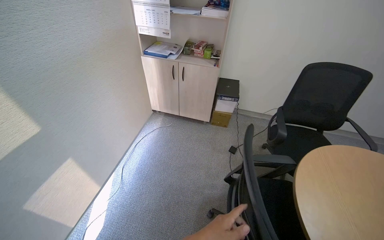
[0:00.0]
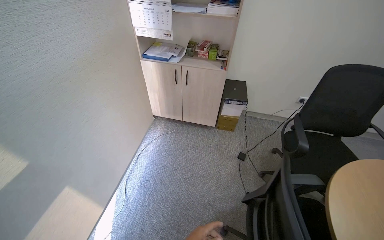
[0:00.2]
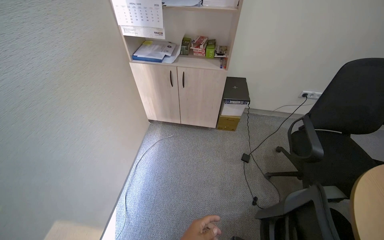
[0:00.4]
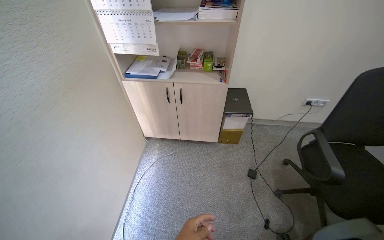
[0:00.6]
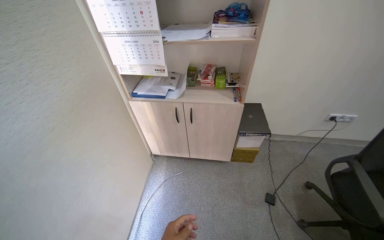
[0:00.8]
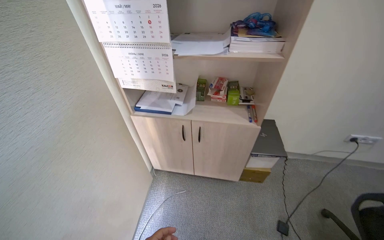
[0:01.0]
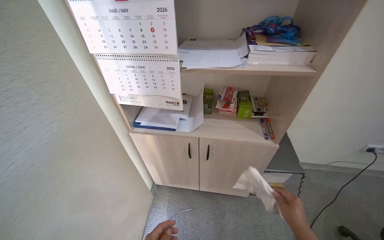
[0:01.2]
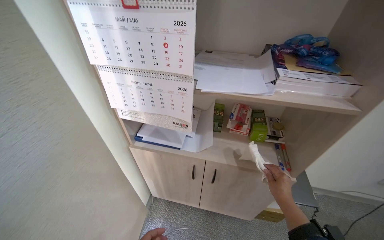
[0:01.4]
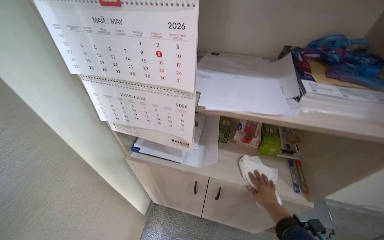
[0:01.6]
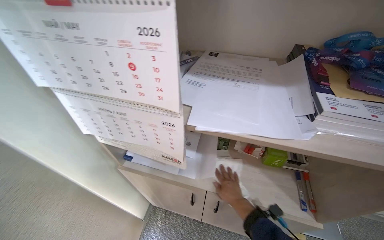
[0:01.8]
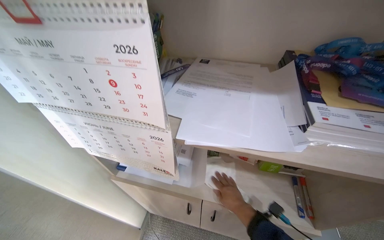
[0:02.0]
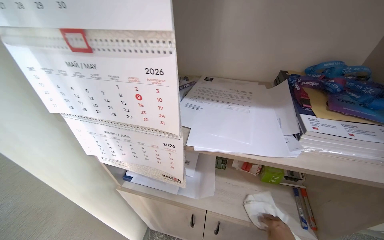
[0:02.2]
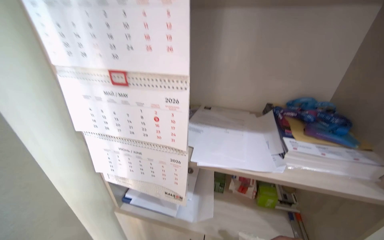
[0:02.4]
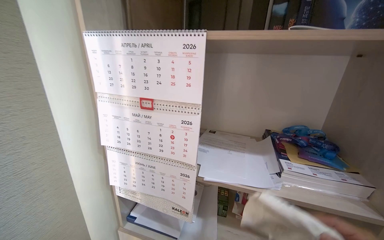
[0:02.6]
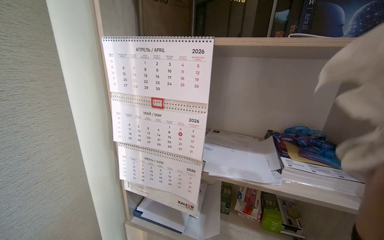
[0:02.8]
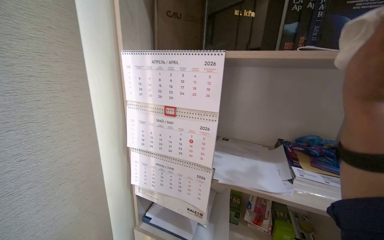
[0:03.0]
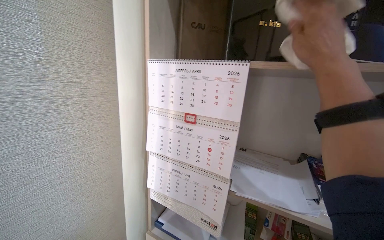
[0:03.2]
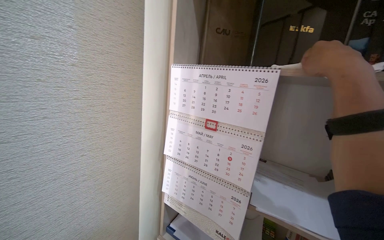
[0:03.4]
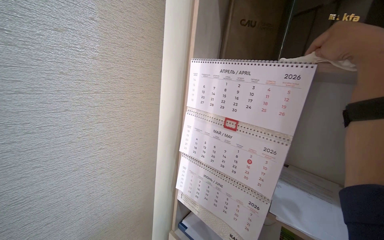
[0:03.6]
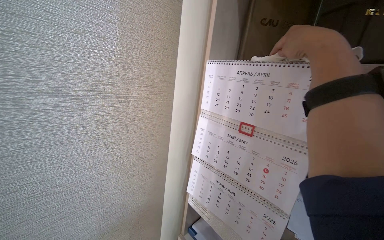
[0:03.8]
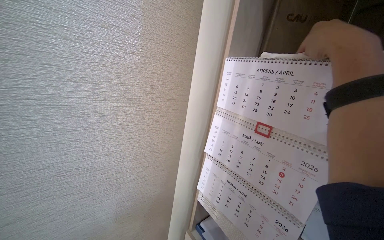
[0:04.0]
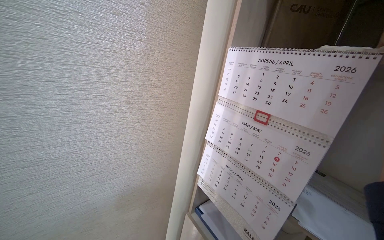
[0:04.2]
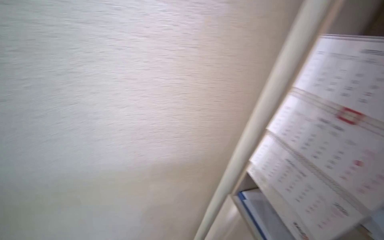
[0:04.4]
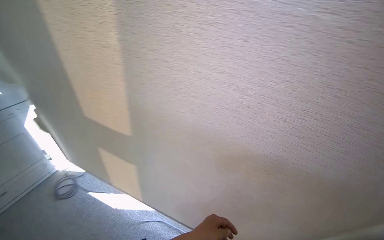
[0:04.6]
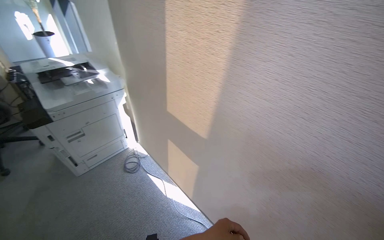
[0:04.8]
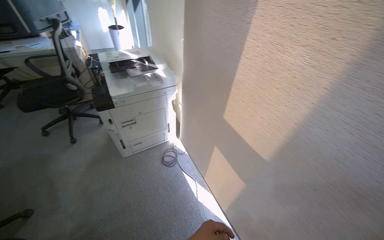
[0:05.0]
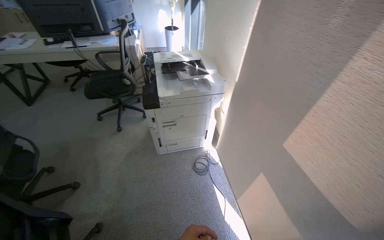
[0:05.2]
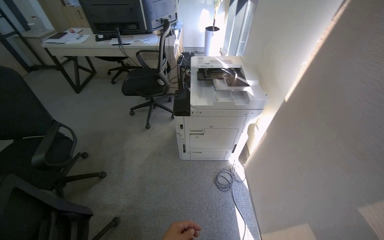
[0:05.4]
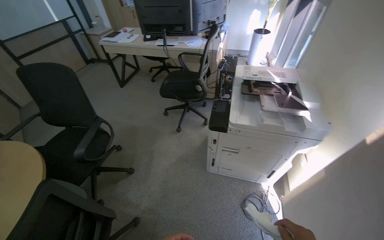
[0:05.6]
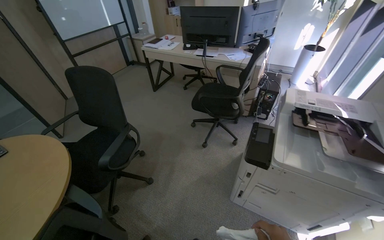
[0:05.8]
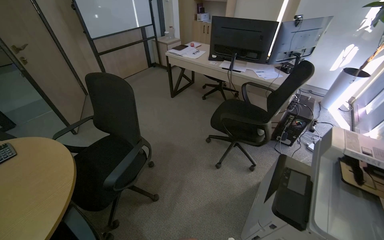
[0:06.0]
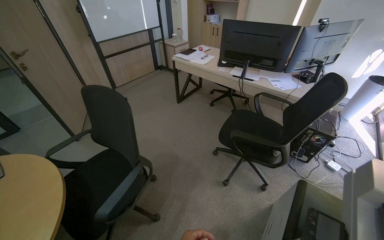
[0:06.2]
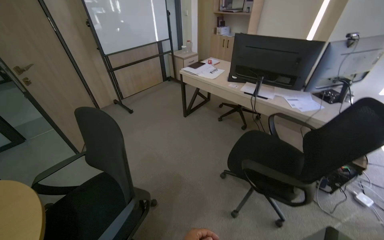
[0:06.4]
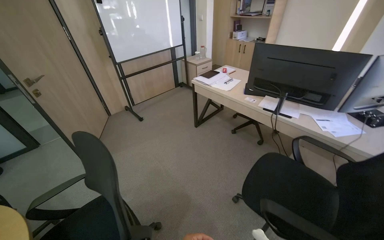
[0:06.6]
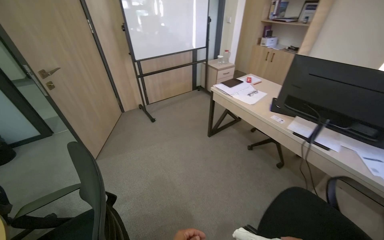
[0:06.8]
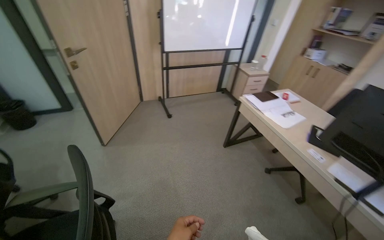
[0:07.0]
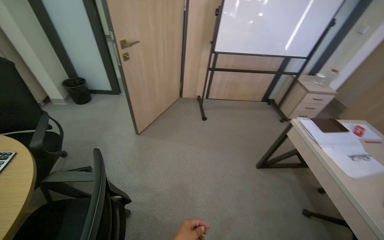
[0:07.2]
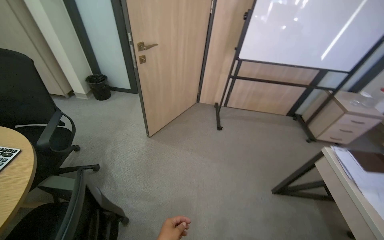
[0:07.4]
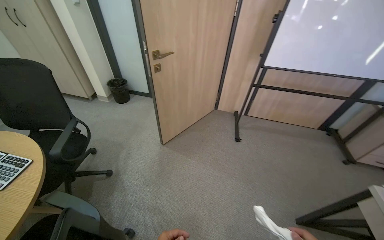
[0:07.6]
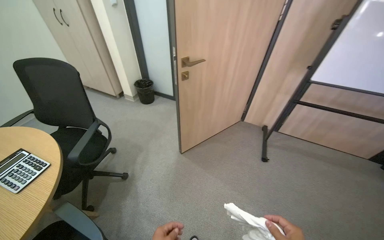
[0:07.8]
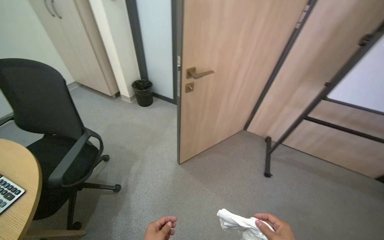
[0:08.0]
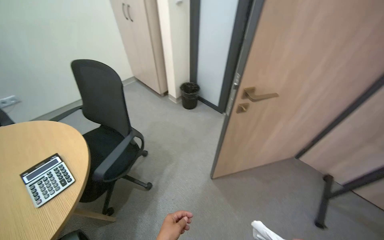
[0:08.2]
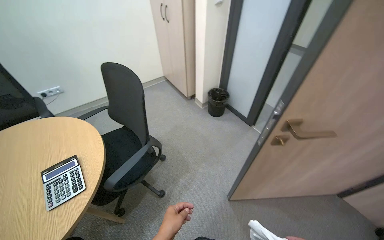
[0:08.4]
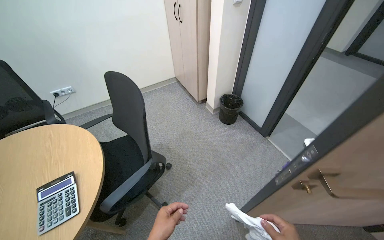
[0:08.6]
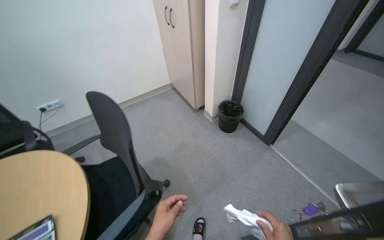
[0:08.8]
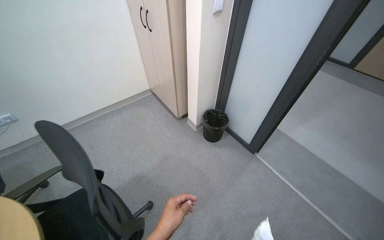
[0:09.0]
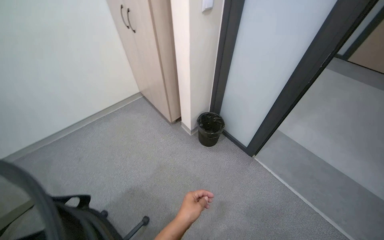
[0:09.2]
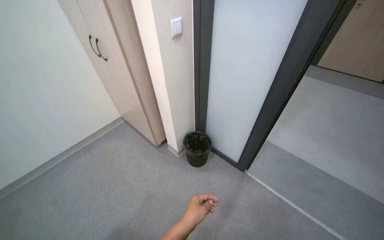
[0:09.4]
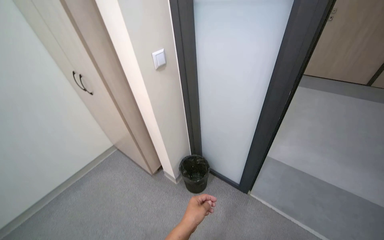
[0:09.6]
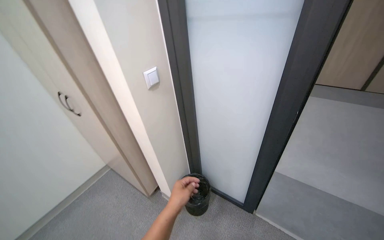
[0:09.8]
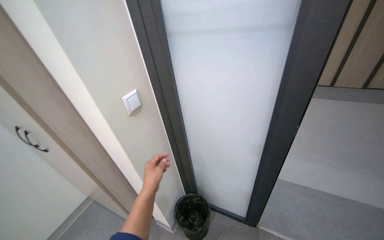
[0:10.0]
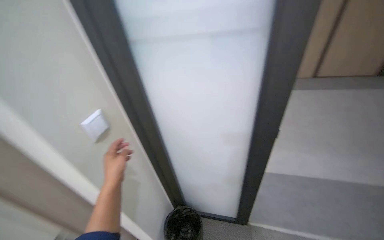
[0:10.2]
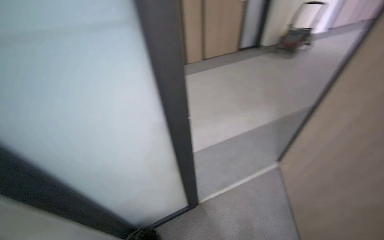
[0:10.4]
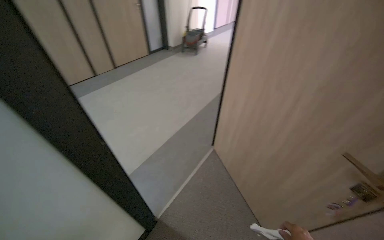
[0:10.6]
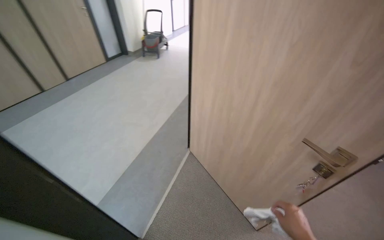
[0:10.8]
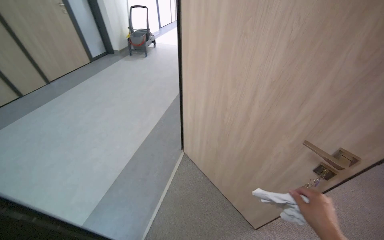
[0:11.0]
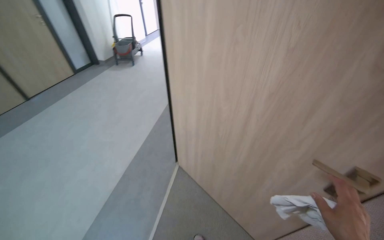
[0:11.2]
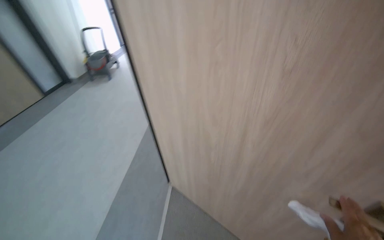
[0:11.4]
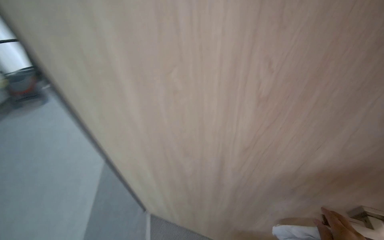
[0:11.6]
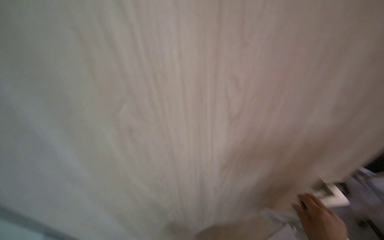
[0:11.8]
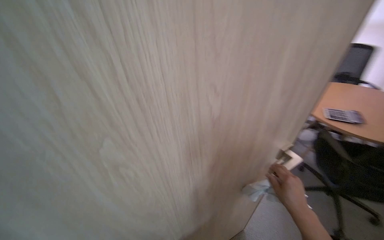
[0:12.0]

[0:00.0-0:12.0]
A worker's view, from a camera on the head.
Job: wiping surfaces.
The whole recording: Cleaning office room. The worker cleans various surfaces in an office, including door handles, cabinet handles, and desk surfaces, and empties the trash bin.
0:00.0 to 0:01.6: The wearer moves approximately 1 m.
0:01.6 to 0:03.0: The wearer looks about 30 degrees further upward.
0:03.0 to 0:04.4: The wearer's head swings approximately 45 degrees to the left.
0:04.4 to 0:06.0: The wearer moves approximately 1 m. The head rotates about 115 degrees to the left.
0:06.0 to 0:07.6: The wearer moves approximately 1 m. The wearer's head swings approximately 65 degrees to the left.
0:07.6 to 0:09.0: The head travels some 1 m. The wearer looks approximately 40 degrees further to the left.
0:09.0 to 0:10.4: The camera is carried about 70 cm. The head rotates some 75 degrees to the right. The wearer looks roughly 10 degrees further upward.
0:10.4 to 0:12.0: The head travels roughly 70 cm. The wearer's head swings approximately 125 degrees to the right.

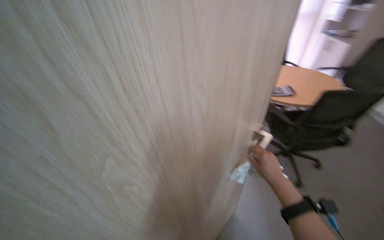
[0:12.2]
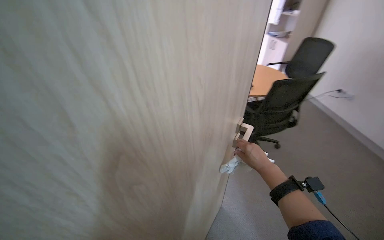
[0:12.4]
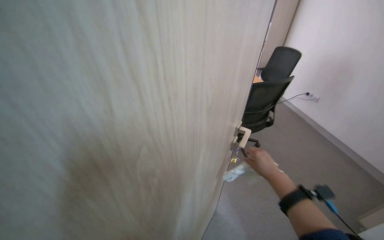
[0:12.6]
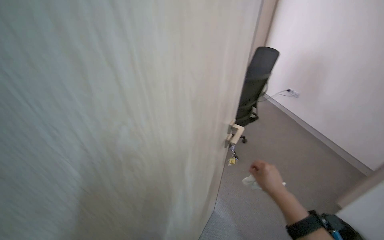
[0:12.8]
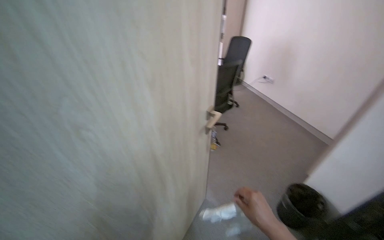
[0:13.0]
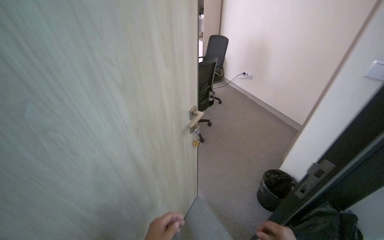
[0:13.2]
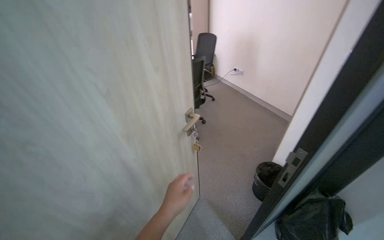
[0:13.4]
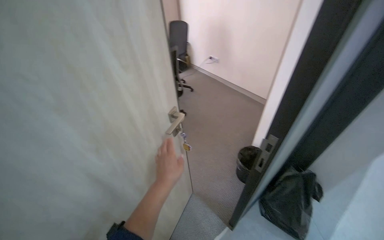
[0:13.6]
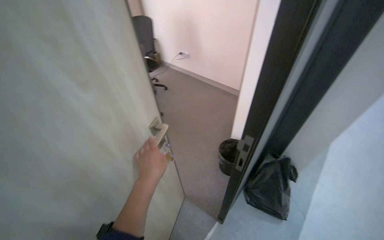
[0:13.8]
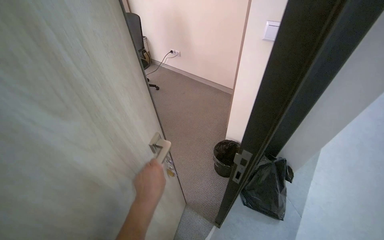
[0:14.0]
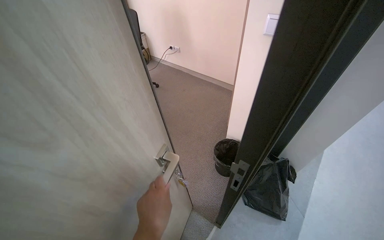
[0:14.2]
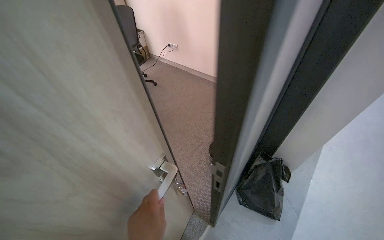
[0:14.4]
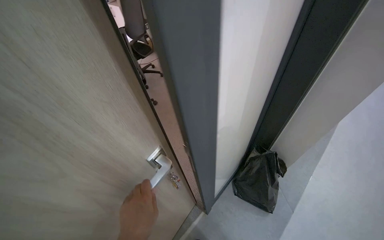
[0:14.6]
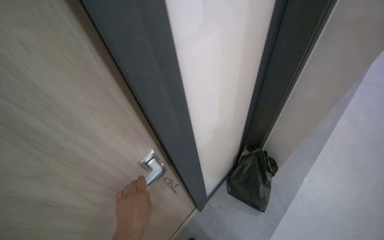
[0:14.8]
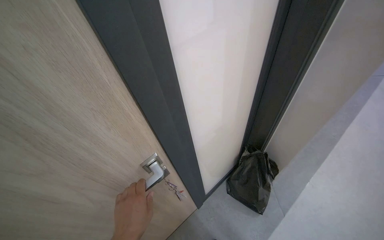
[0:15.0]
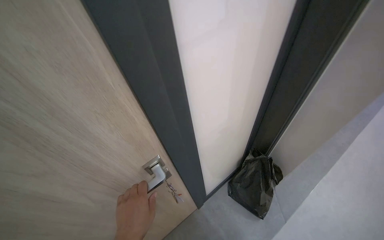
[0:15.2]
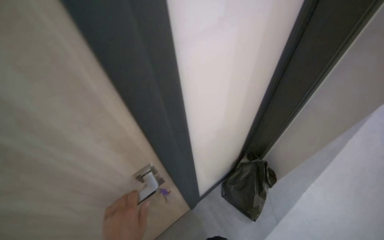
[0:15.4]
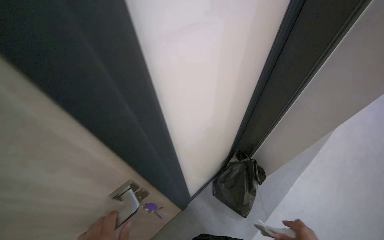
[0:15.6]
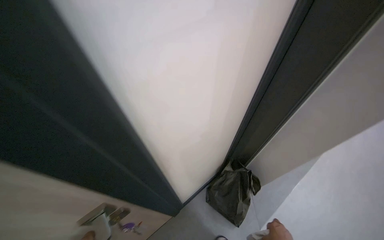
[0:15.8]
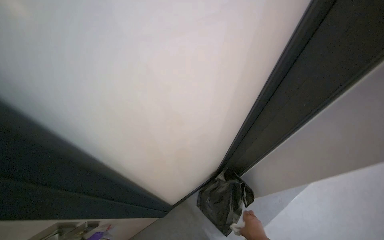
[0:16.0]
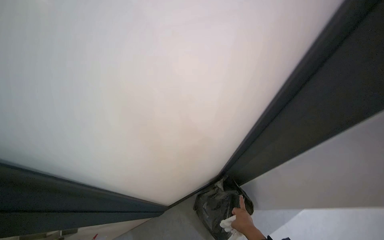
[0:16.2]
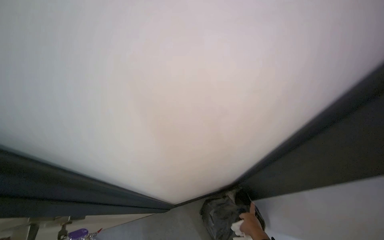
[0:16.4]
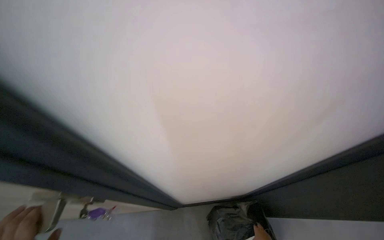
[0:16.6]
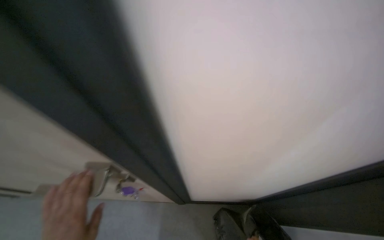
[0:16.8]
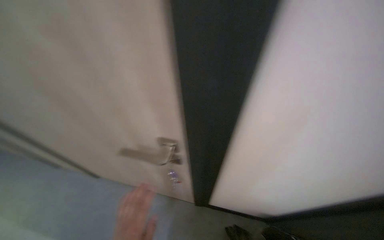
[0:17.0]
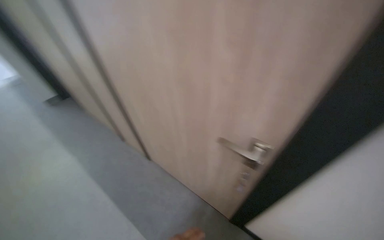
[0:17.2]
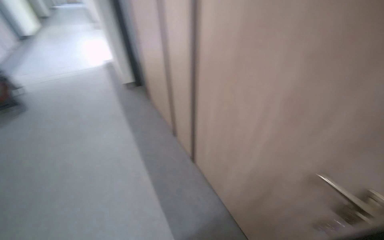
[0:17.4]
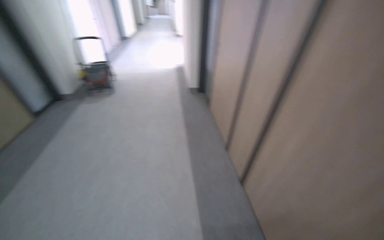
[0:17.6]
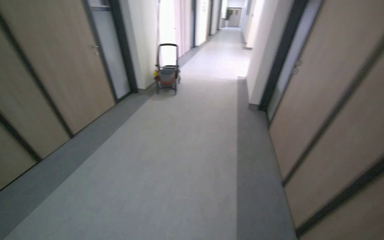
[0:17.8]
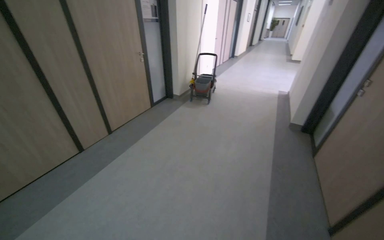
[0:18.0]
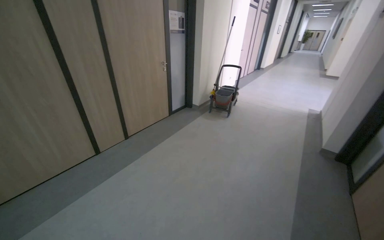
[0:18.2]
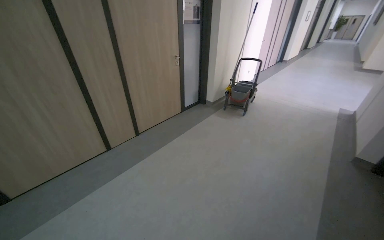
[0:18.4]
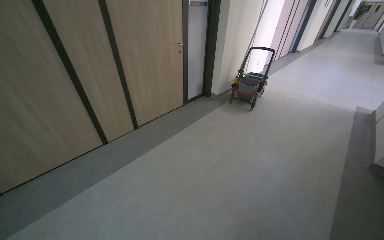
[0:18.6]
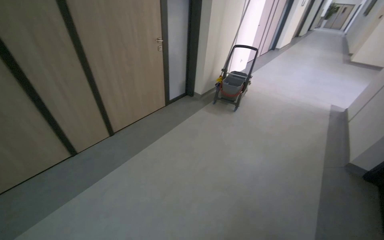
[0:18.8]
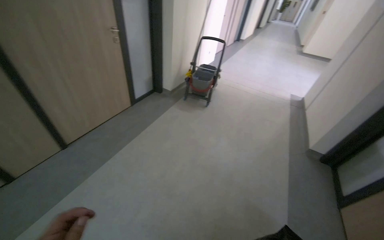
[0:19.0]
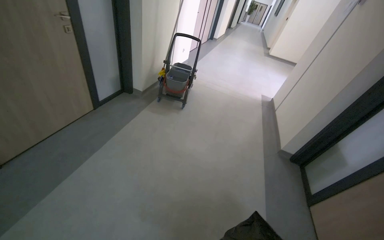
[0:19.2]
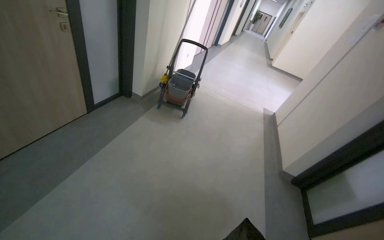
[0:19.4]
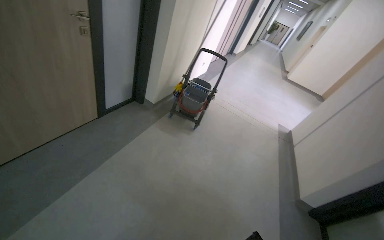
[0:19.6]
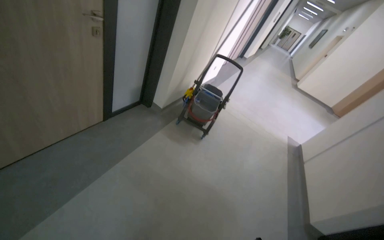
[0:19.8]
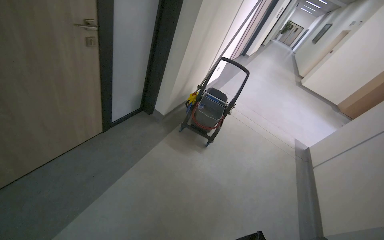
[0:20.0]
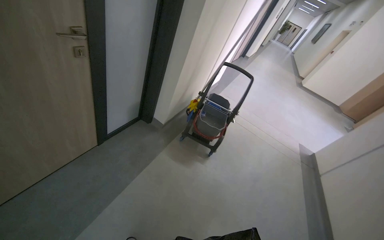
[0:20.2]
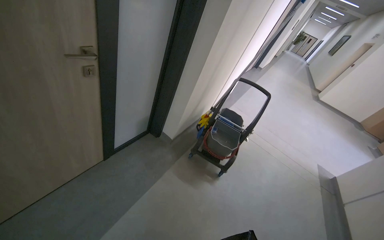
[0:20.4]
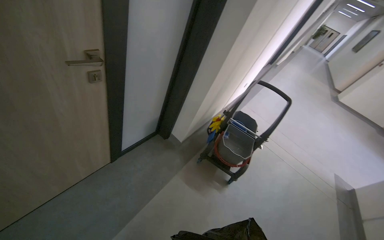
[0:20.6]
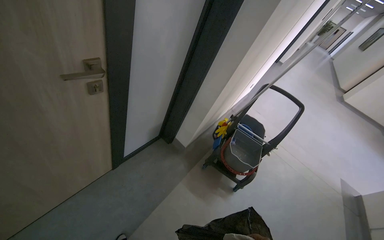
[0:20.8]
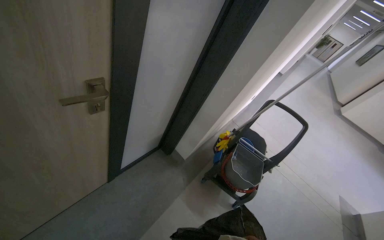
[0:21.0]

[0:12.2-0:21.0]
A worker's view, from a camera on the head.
Job: wiping surfaces.
The whole recording: Cleaning office room. The worker cleans various surfaces in an office, including door handles, cabinet handles, and desk surfaces, and empties the trash bin.
0:12.2 to 0:13.6: The wearer's head swings some 55 degrees to the right.
0:15.2 to 0:16.6: The head turns to the left by roughly 30 degrees.
0:16.6 to 0:18.0: The head travels about 60 cm. The wearer's head swings some 85 degrees to the left.
0:18.0 to 0:19.6: The wearer moves about 1.5 m.
0:19.6 to 0:21.0: The camera is carried approximately 1 m.
